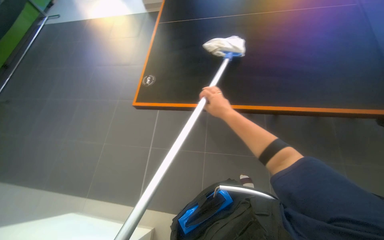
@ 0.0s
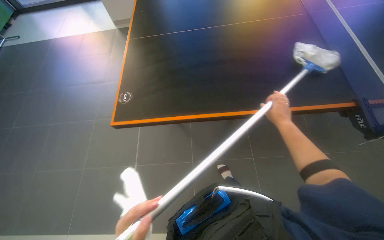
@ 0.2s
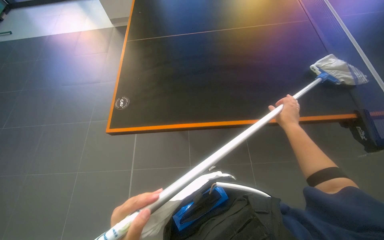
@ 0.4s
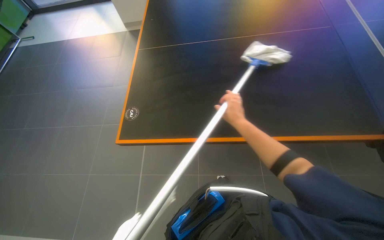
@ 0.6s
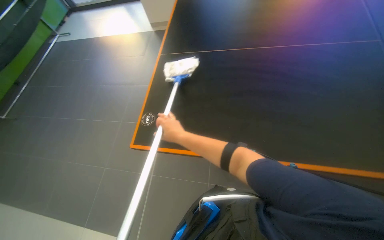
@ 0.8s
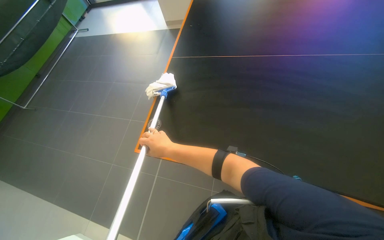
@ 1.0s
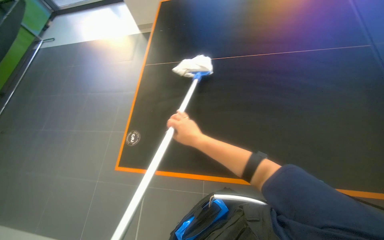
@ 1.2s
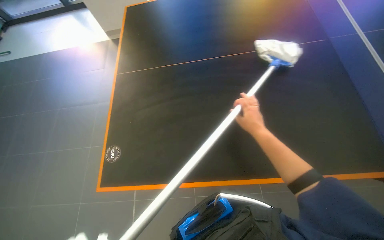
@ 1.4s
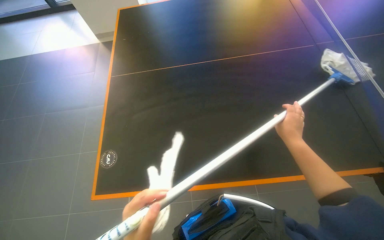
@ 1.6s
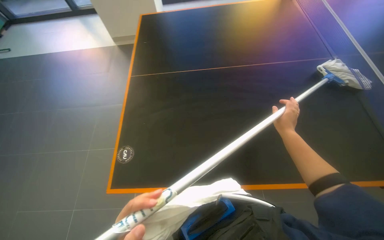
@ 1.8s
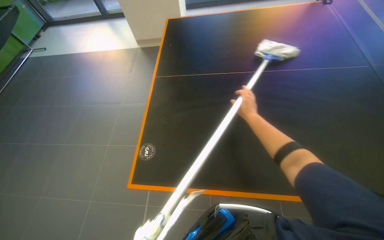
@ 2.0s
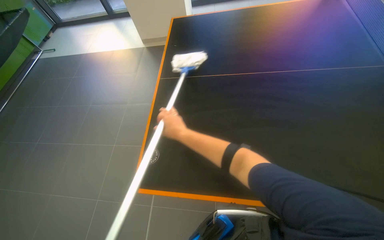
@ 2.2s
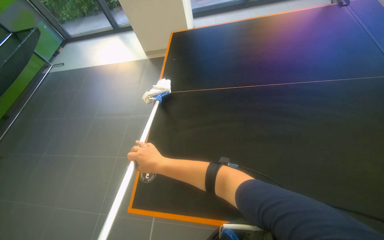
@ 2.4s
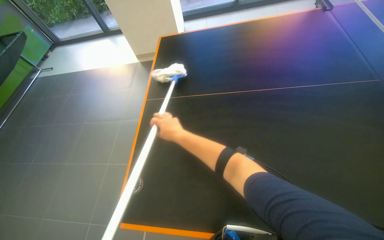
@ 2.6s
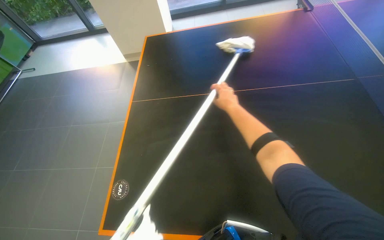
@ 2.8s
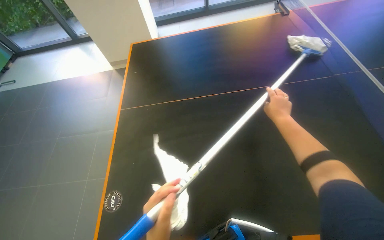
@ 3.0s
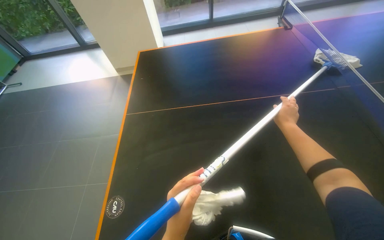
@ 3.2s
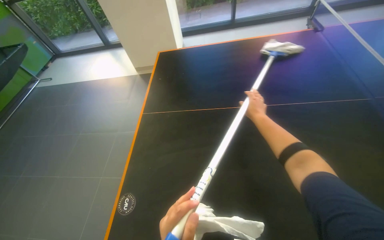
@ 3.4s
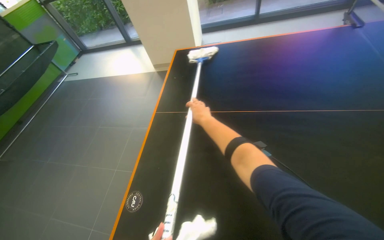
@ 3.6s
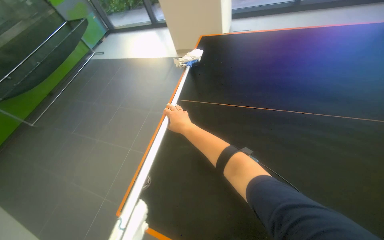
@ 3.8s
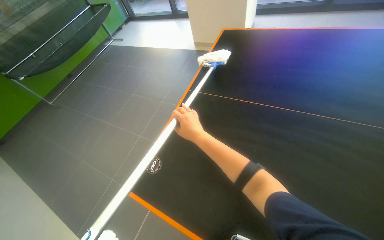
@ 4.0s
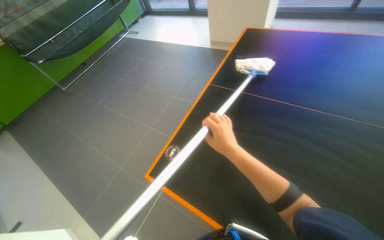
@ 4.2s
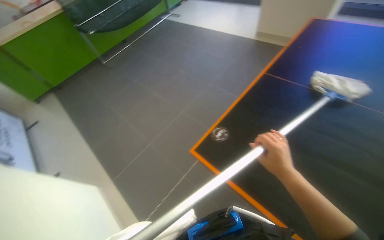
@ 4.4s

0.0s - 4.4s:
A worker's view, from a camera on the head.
Job: wiping surfaces.
The whole recording: Cleaning ping-pong table with mop. The worker cleans the surface of a ping-pong table using a mop.
0.0s - 1.4s: The right hand swings left and right, about 40 cm each way, with 2 reversals.
1.4s - 3.0s: The right hand swings left and right, roughly 40 cm each way, with 2 reversals.
3.0s - 4.4s: The wearer's head swings some 45 degrees to the left.

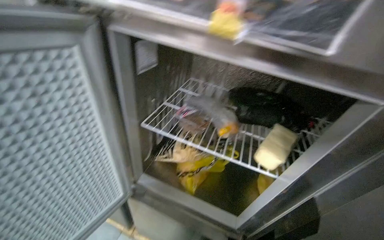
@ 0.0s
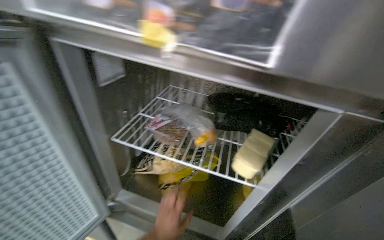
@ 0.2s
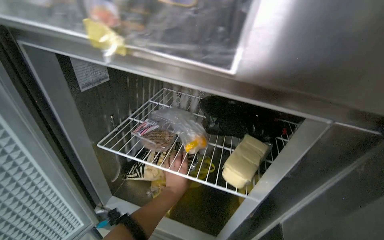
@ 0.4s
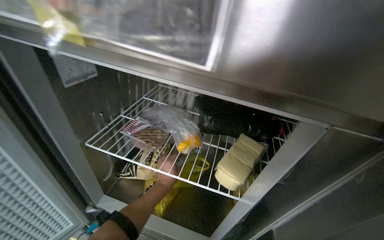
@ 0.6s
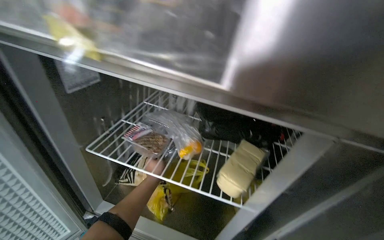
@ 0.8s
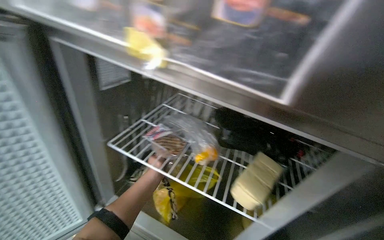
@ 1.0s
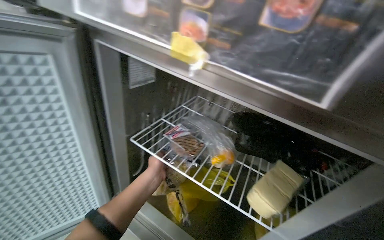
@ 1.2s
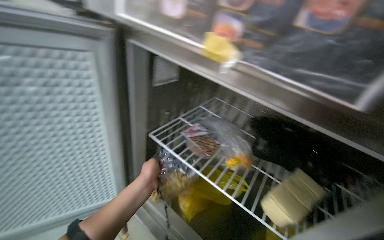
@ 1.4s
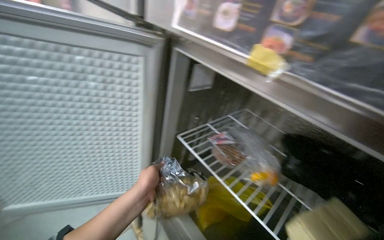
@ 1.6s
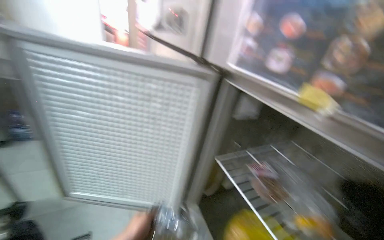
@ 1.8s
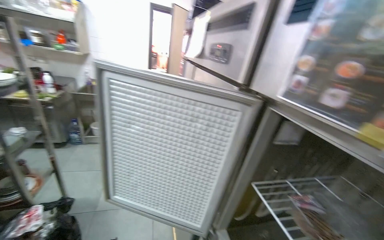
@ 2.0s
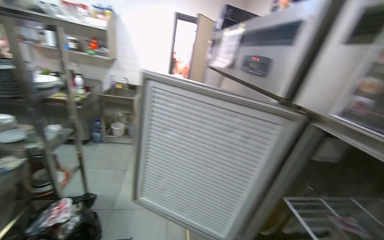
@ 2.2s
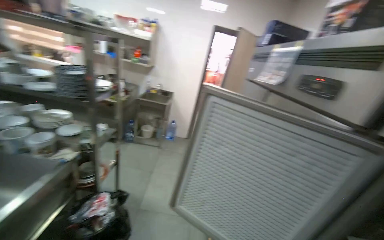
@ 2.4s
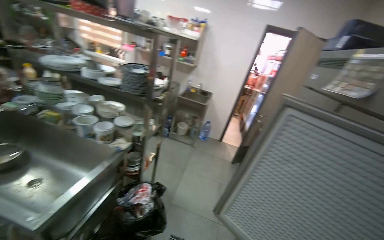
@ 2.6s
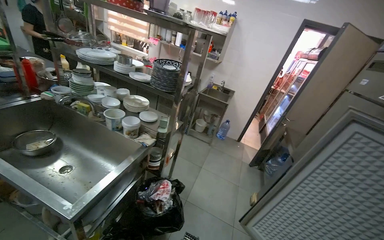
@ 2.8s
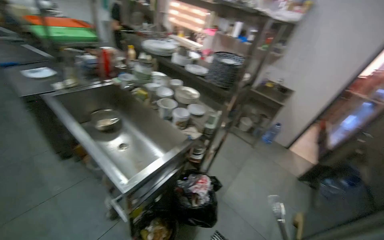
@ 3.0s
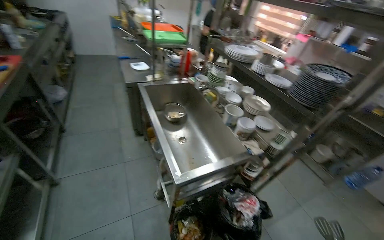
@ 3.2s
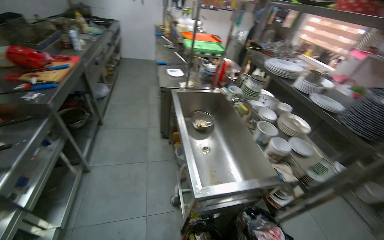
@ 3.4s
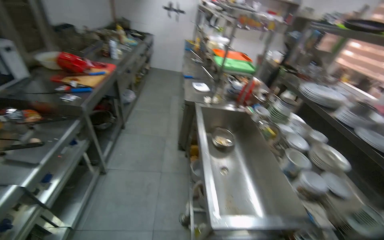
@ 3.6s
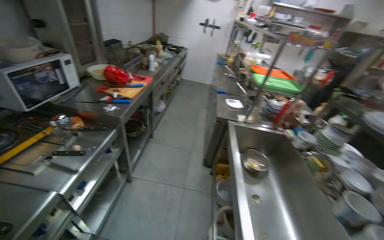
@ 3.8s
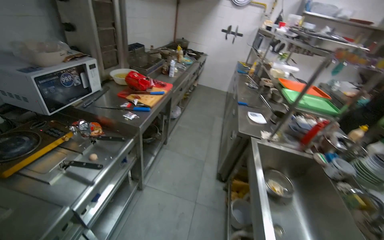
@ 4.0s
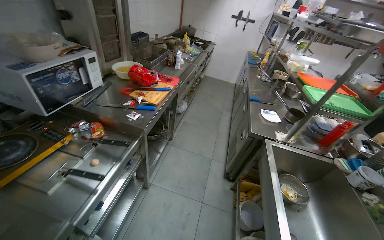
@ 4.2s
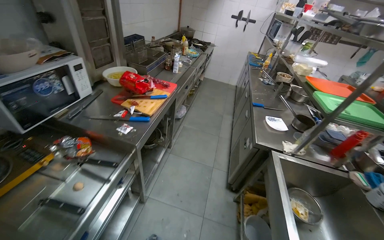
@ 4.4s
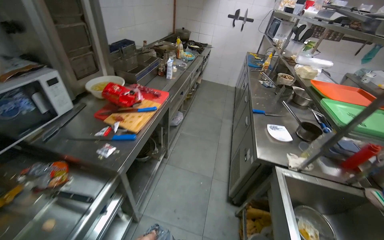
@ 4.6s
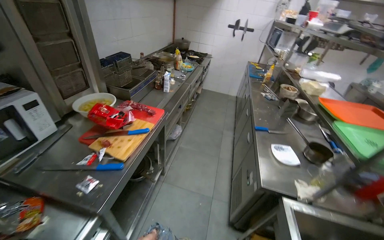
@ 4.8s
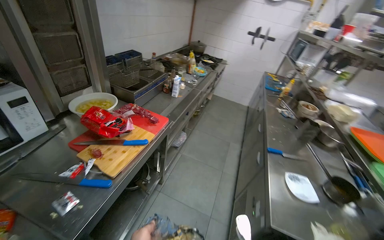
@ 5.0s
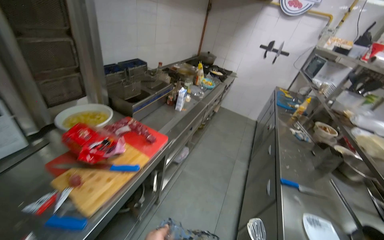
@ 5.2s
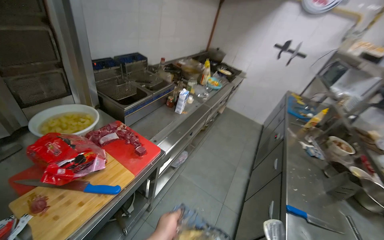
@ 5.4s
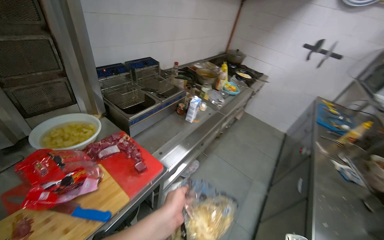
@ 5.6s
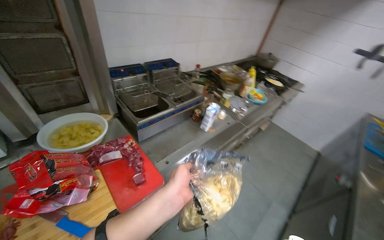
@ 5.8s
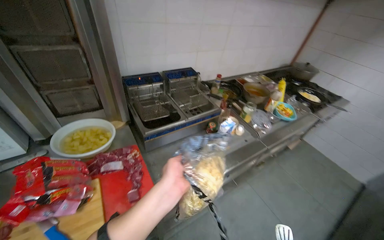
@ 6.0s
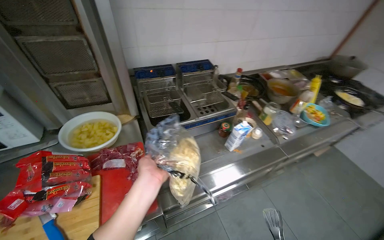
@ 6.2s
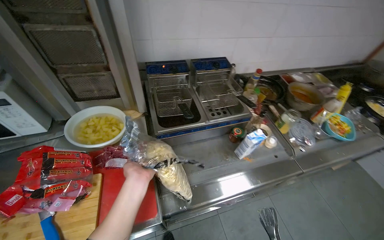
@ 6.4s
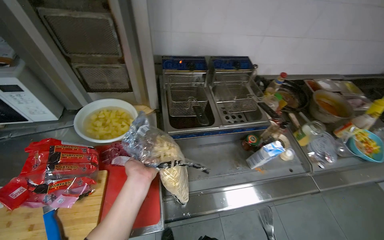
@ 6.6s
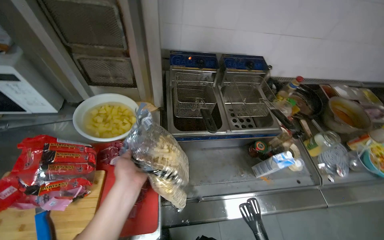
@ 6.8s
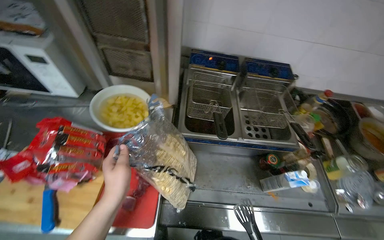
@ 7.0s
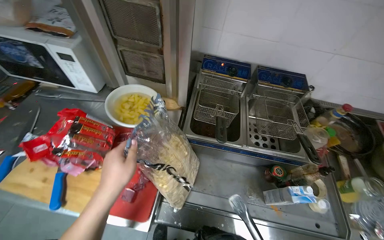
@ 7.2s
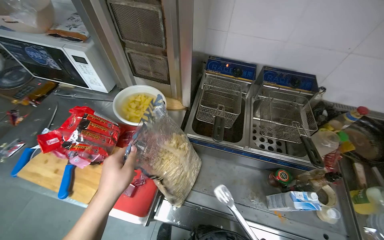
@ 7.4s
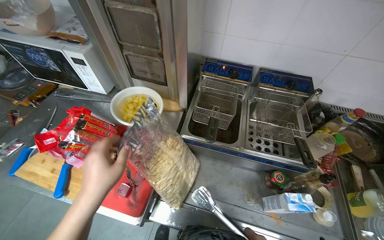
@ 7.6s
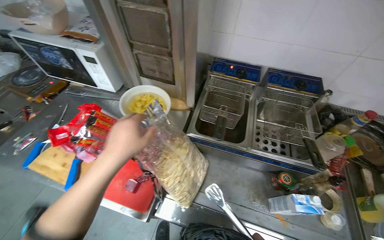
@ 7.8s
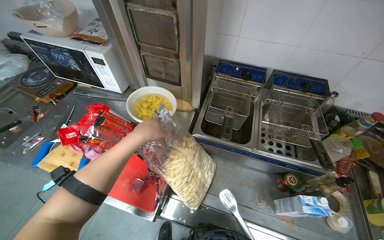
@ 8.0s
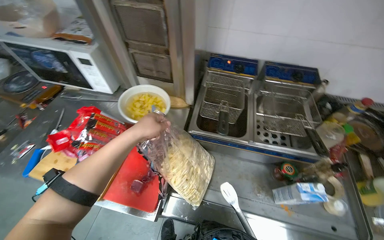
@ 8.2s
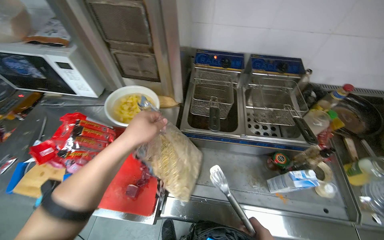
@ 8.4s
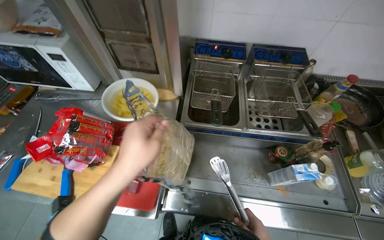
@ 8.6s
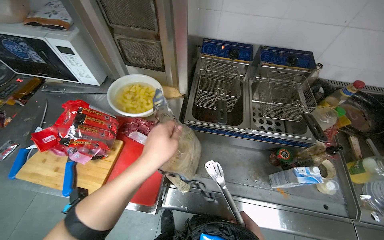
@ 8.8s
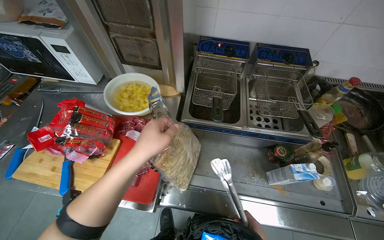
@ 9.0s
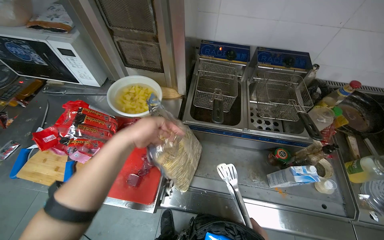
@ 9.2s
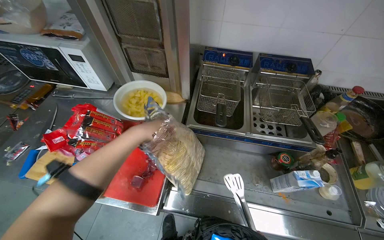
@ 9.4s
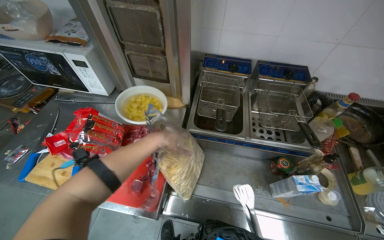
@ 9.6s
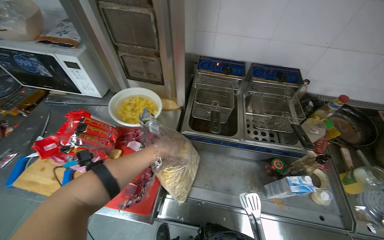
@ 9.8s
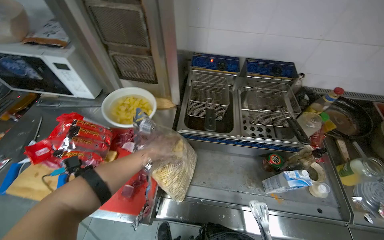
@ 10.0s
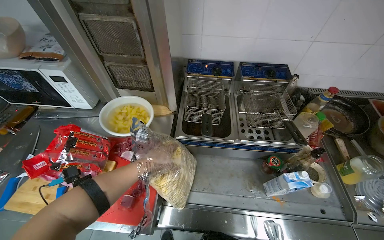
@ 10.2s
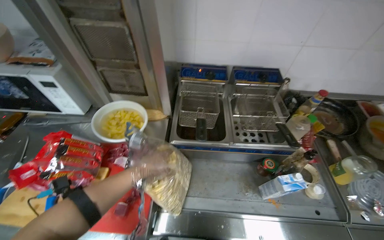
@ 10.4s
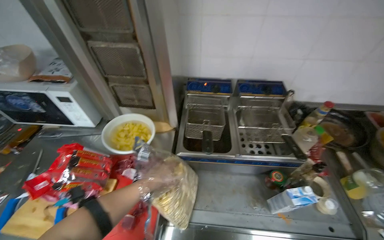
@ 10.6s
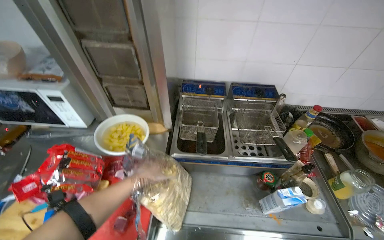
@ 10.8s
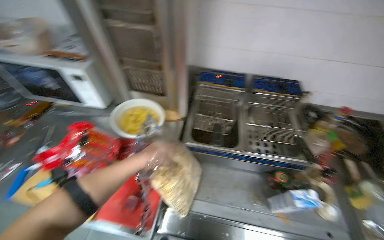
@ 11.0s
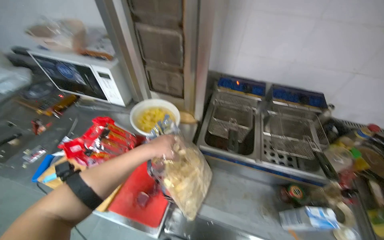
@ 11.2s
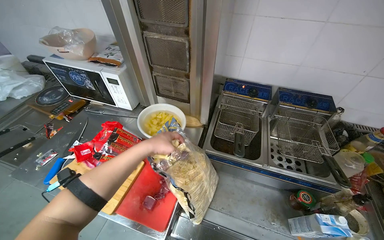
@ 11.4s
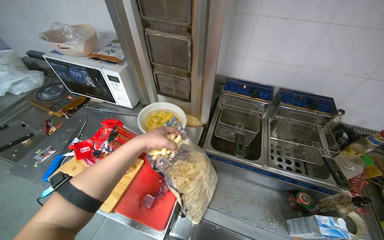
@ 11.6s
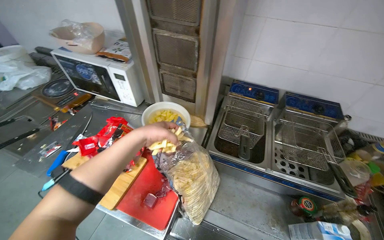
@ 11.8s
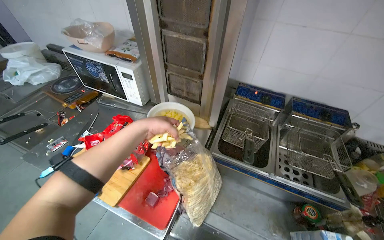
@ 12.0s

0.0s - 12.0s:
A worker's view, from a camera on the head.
Job: cooking food.
The whole recording: Adding fries to deep fryer. The worker takes fries from a bag and places them into the deep fryer basket.
0.0s - 1.6s: The wearer's head swings roughly 30 degrees to the left.
1.6s - 3.0s: The head travels roughly 70 cm. The head rotates some 80 degrees to the left. The view tips upward by some 15 degrees.
3.0s - 4.4s: The head travels approximately 70 cm. The head turns to the left by approximately 65 degrees.
4.4s - 6.0s: The camera is carried roughly 1 m. The wearer's head swings approximately 45 degrees to the left.
6.0s - 7.6s: The head turns to the left by roughly 45 degrees.
9.0s - 10.4s: The left hand travels farther from the camera by approximately 15 cm.
10.4s - 12.0s: The head rotates some 20 degrees to the left. The left hand is displaced up the picture by roughly 15 cm.

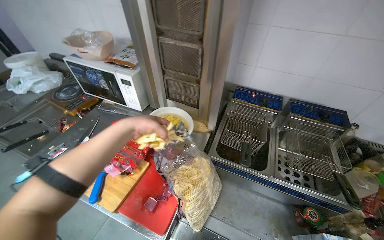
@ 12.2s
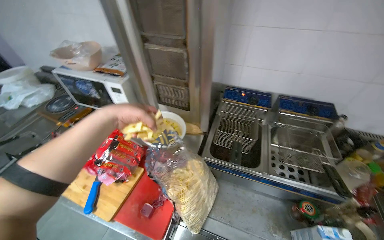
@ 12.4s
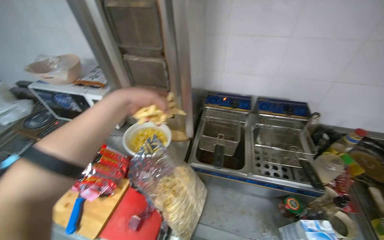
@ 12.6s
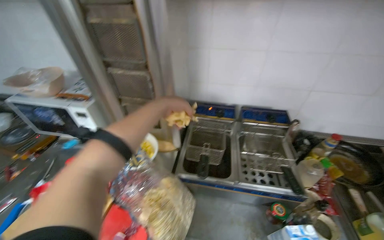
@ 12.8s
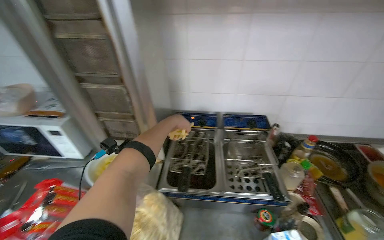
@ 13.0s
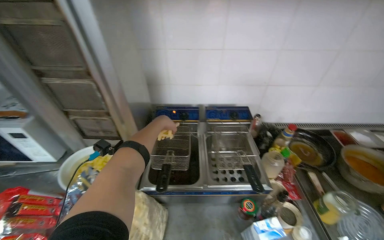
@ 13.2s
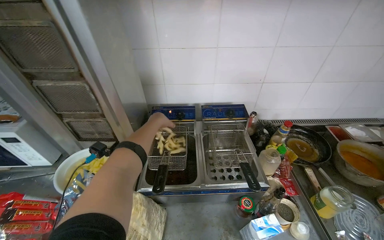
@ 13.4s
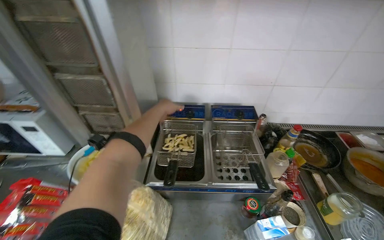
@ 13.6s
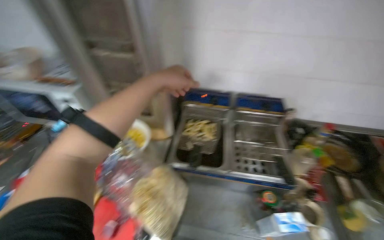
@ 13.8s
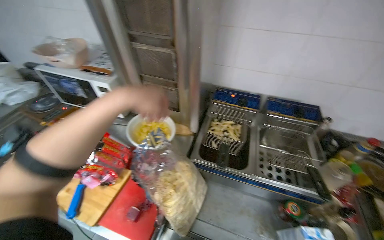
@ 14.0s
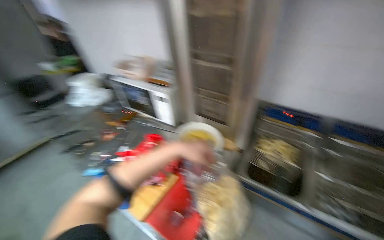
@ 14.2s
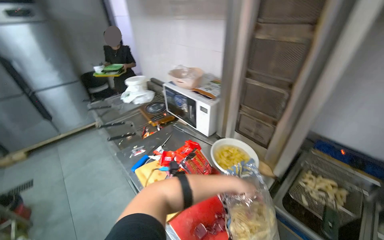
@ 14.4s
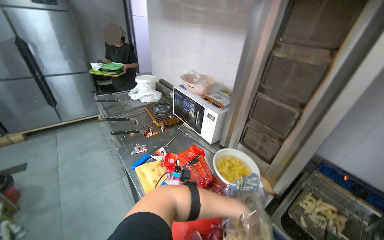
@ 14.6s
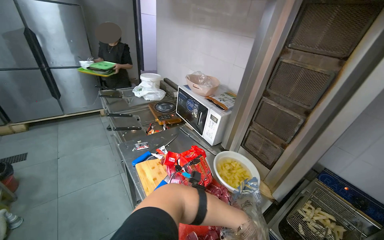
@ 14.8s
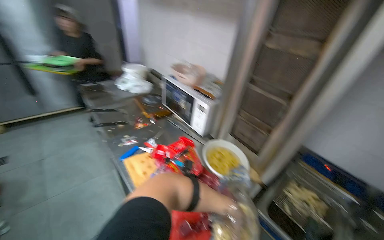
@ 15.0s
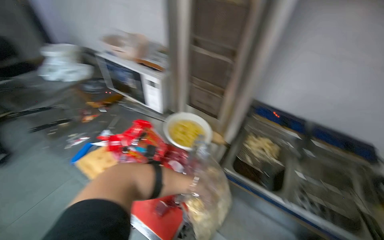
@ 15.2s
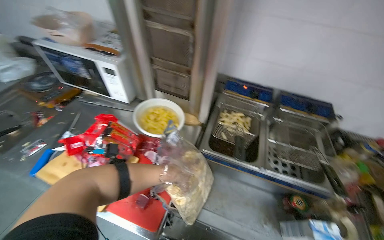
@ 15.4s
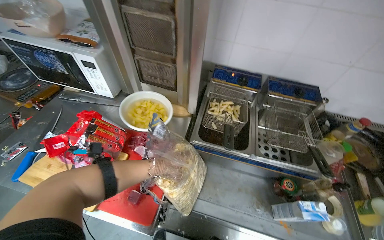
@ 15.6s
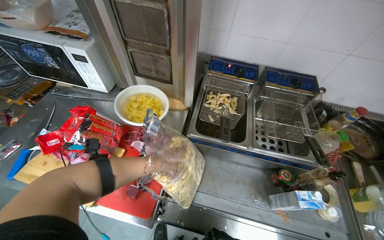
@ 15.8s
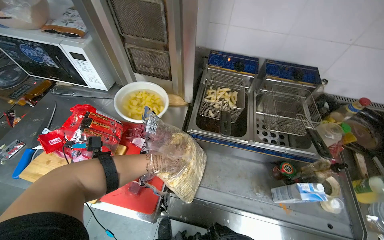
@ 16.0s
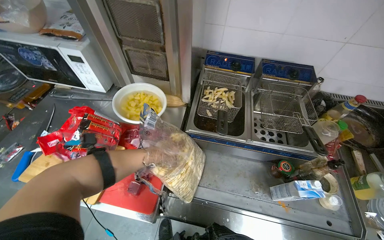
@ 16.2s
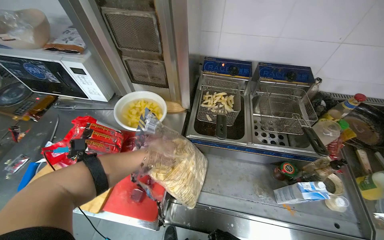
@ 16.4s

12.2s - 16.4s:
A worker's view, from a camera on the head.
Job: cooking food.
The whole recording: Adding fries to deep fryer. The worker takes fries from a bag and places them into the deep fryer basket.
12.2s - 13.6s: The wearer's head swings roughly 20 degrees to the right. The left hand is displaced to the right and up the picture by about 40 cm, and travels farther from the camera and back again, approximately 20 cm each way.
13.6s - 15.0s: The head turns to the left by about 50 degrees.
15.0s - 16.4s: The wearer looks about 40 degrees further to the right. The wearer looks roughly 20 degrees further downward.
